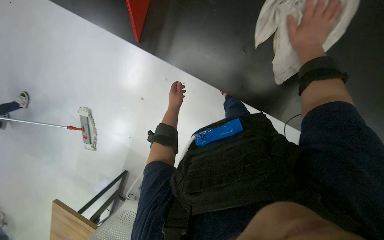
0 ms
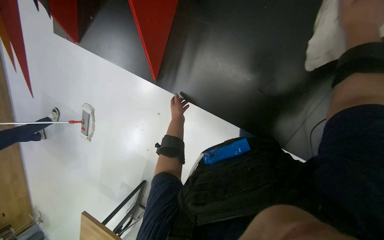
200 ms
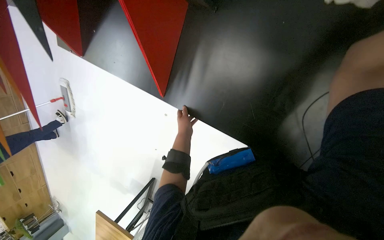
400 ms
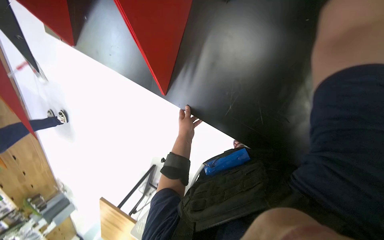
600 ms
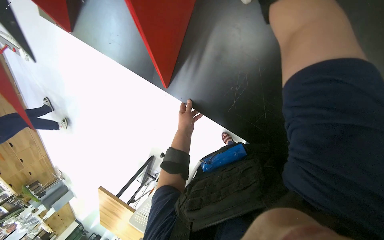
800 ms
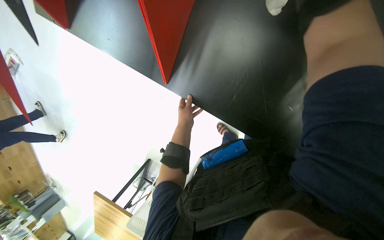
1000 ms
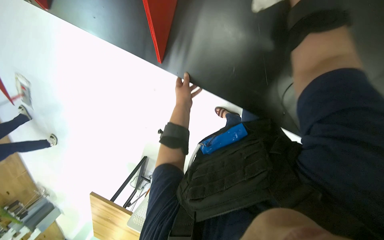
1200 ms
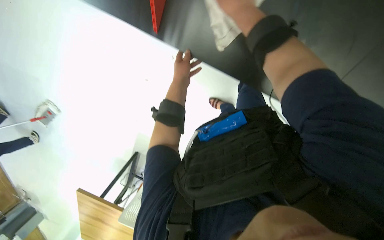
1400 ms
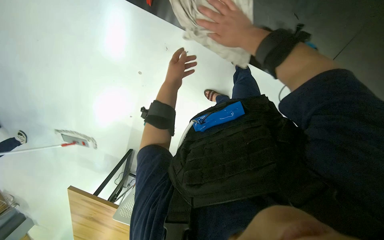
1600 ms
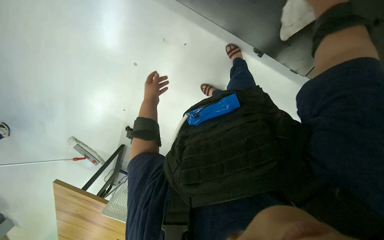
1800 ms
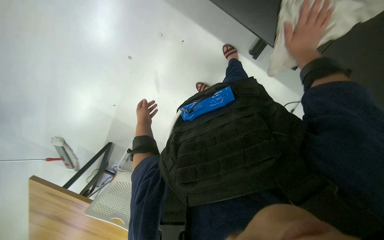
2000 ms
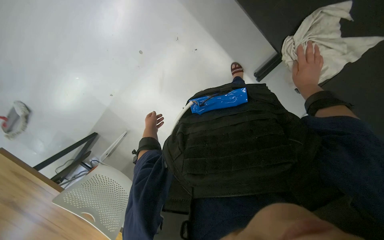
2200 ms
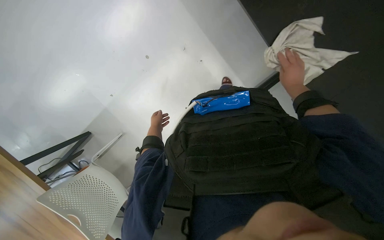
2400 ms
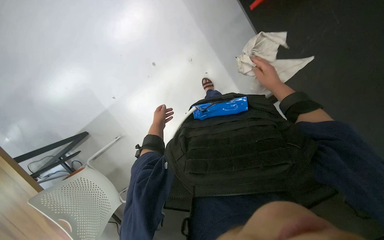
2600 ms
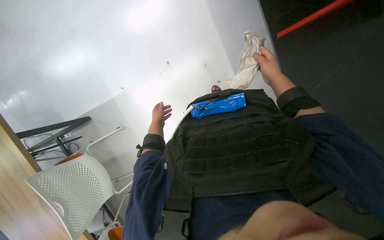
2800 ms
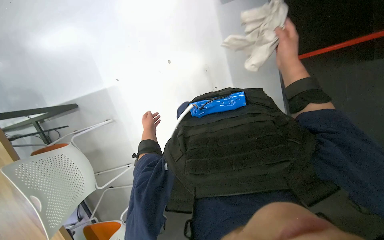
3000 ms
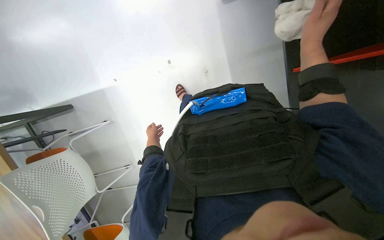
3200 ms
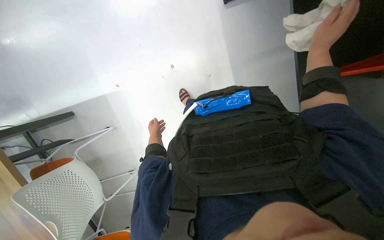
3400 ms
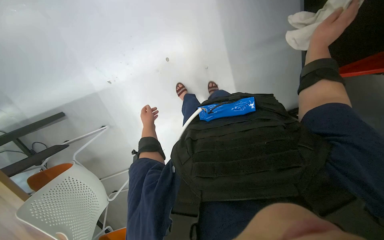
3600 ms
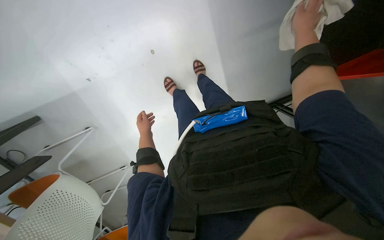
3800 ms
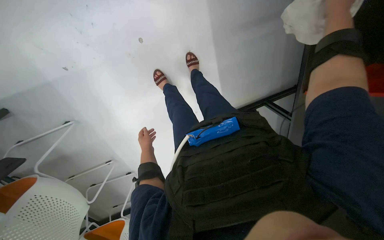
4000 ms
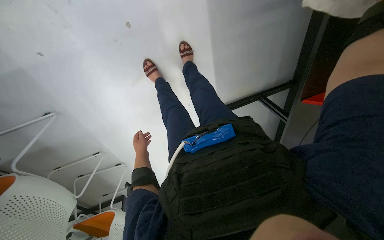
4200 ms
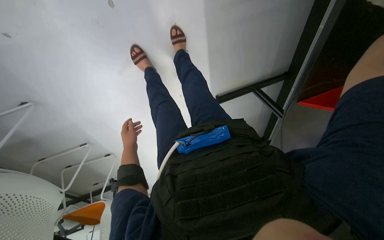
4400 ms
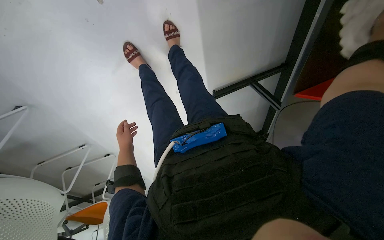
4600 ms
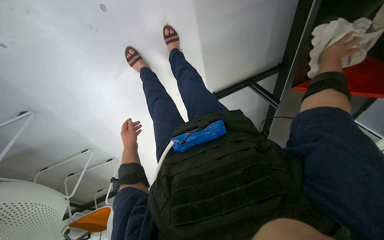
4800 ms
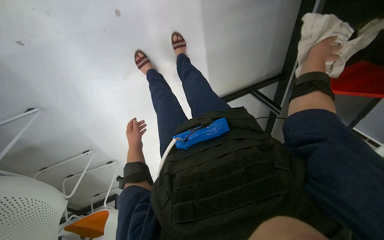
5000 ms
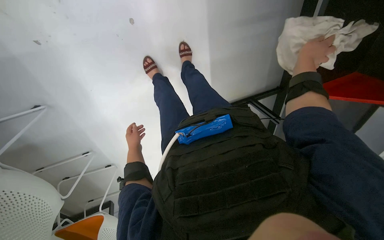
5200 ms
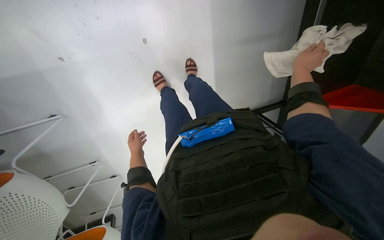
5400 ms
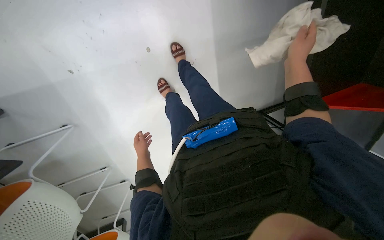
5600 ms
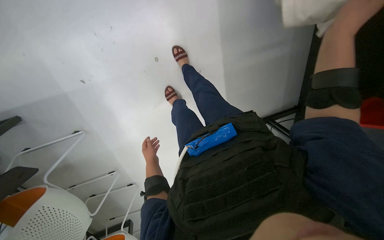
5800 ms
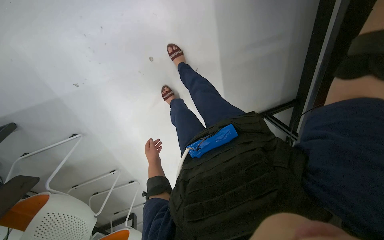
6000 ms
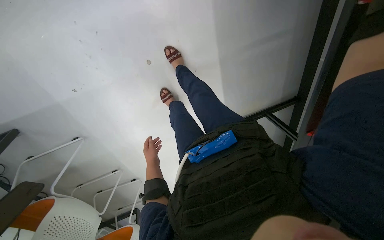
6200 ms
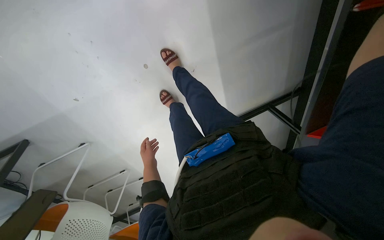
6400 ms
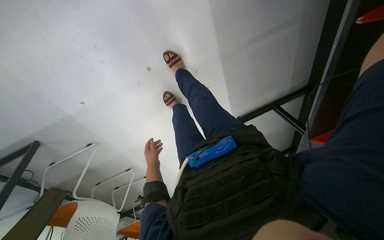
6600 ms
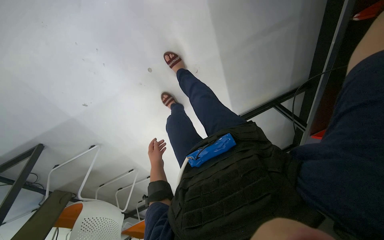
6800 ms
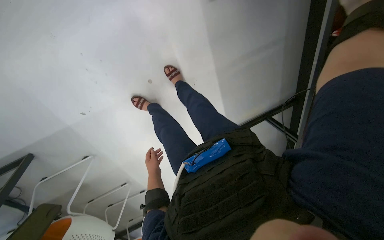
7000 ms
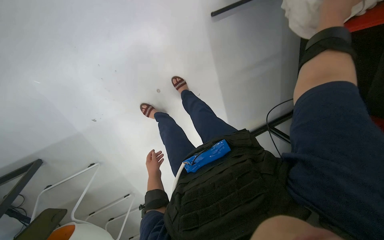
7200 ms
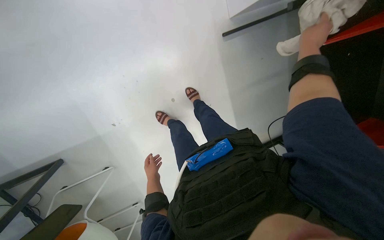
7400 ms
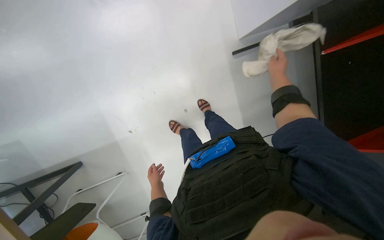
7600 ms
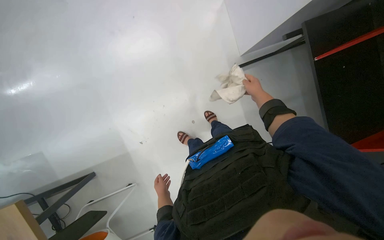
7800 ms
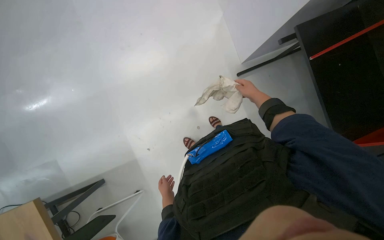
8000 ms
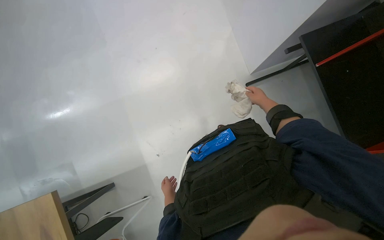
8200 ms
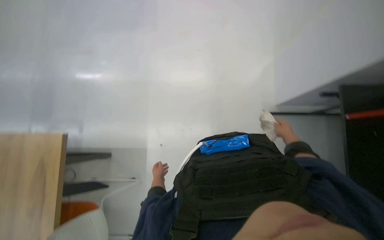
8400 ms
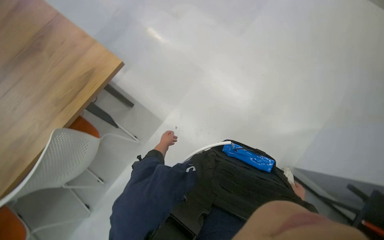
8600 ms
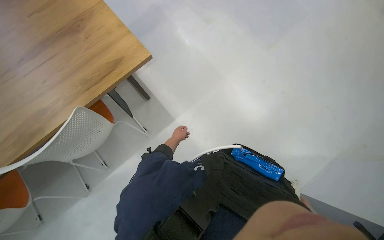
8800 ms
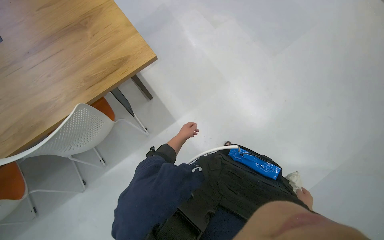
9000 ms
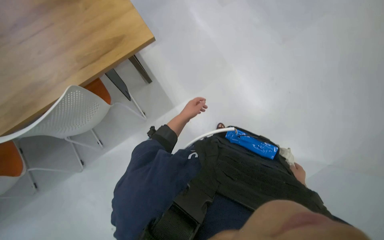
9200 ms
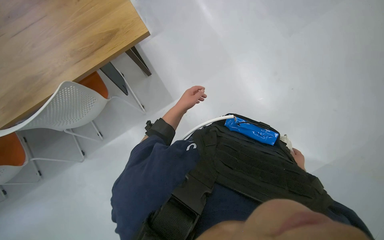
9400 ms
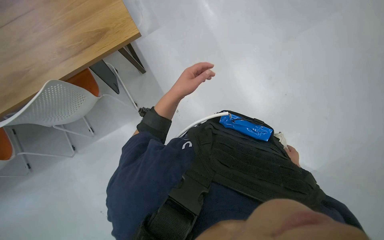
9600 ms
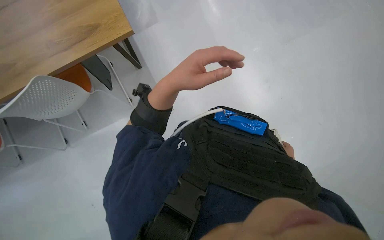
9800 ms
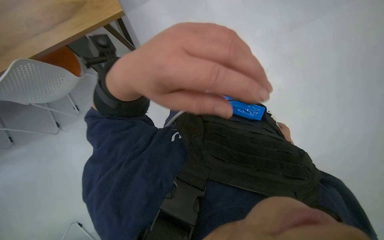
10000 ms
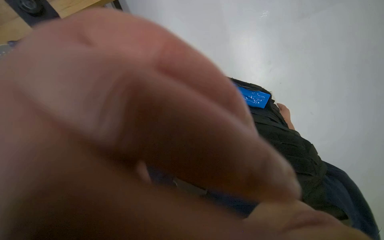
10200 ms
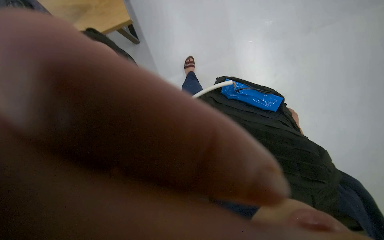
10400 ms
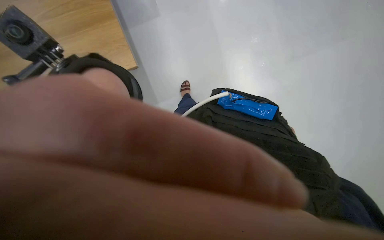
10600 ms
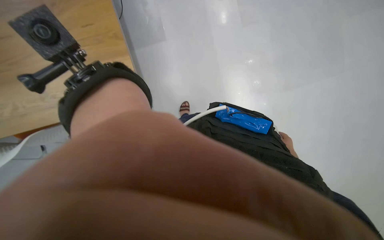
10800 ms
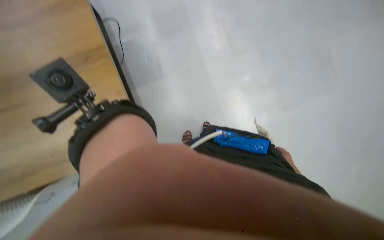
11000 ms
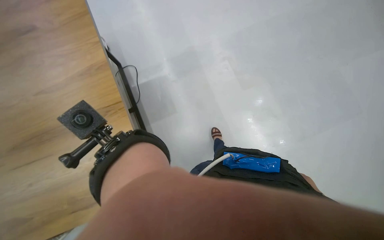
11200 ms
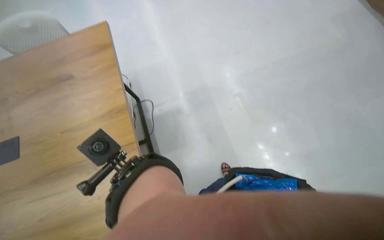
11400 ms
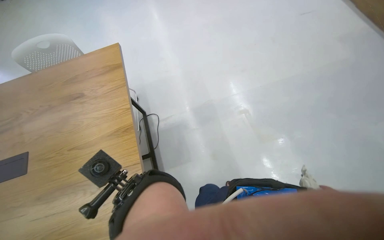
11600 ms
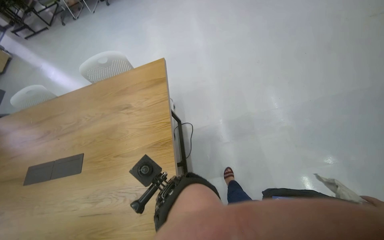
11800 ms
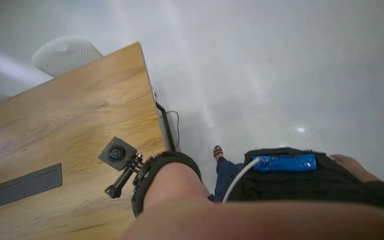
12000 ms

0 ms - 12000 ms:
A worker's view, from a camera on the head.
Job: wiping surfaces.
The whole recording: Wiping various surfaces. The worker wipes various surfaces including a black table, a white shelf, and a window.
1600 ms - 3000 ms: The right hand heads to the right, covering some 20 cm. The left hand goes roughly 25 cm farther from the camera and down the picture.
3000 ms - 4400 ms: The left hand heads nearer to the camera, covering approximately 10 cm.
6000 ms - 7600 ms: The view tilts approximately 20 degrees upward.
7600 ms - 9000 ms: The head rotates some 55 degrees to the left. The view tips upward by approximately 20 degrees.
9000 ms - 10400 ms: The view tips downward by some 15 degrees. The right hand heads up the picture and to the right, covering roughly 20 cm.
10400 ms - 12000 ms: The camera pitches upward, by roughly 40 degrees.

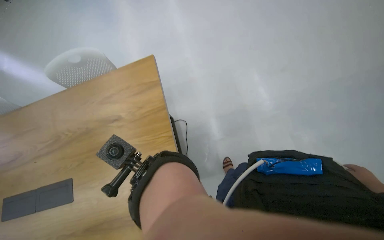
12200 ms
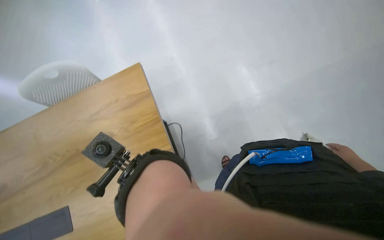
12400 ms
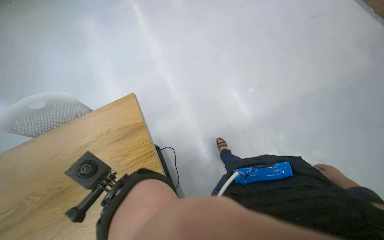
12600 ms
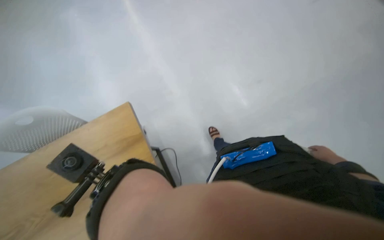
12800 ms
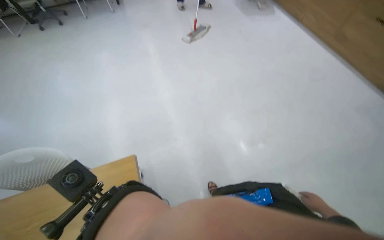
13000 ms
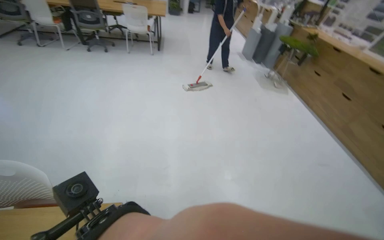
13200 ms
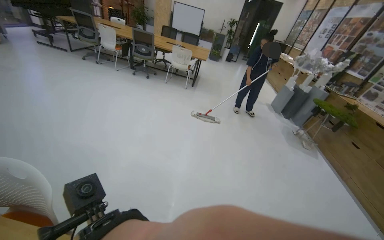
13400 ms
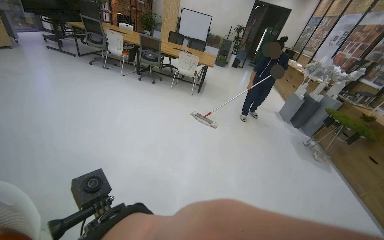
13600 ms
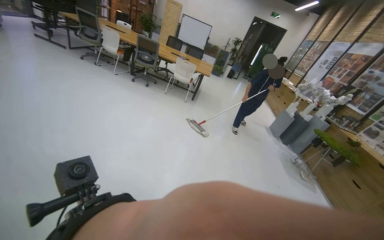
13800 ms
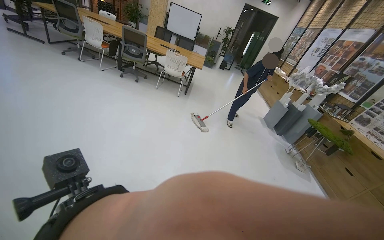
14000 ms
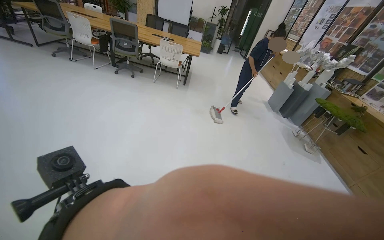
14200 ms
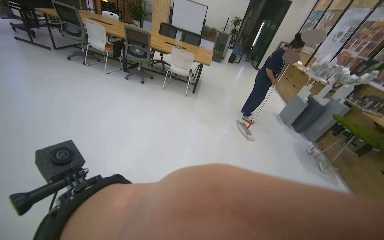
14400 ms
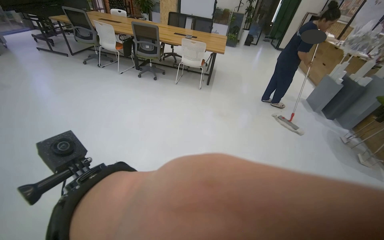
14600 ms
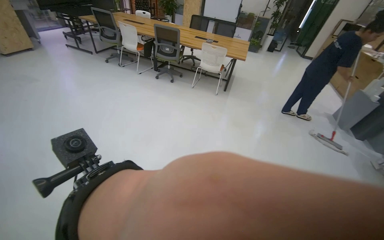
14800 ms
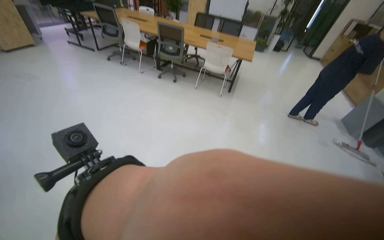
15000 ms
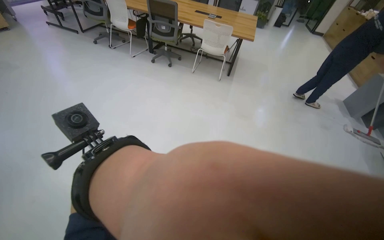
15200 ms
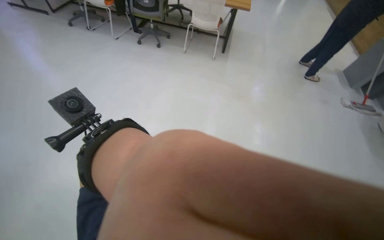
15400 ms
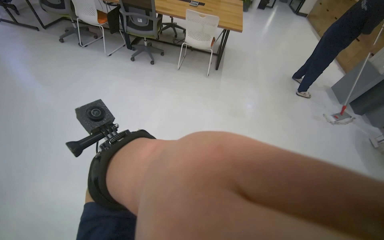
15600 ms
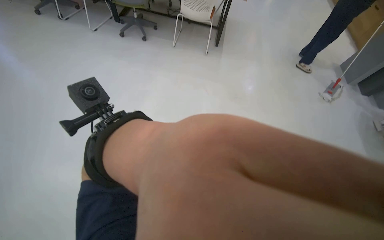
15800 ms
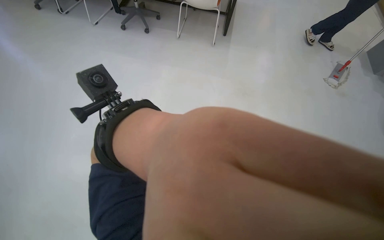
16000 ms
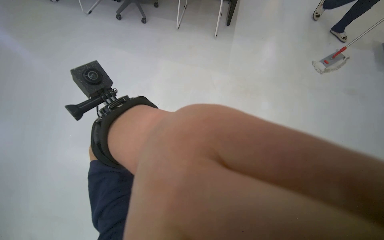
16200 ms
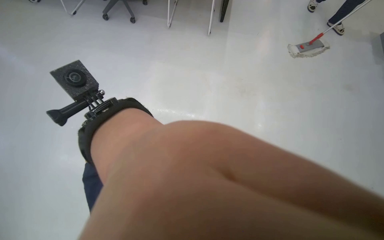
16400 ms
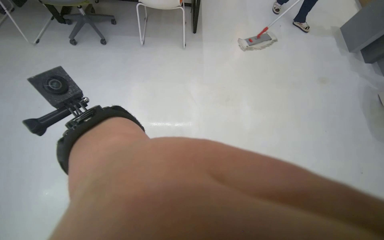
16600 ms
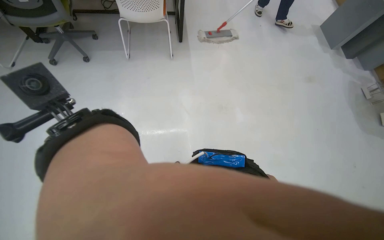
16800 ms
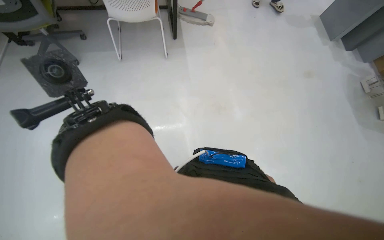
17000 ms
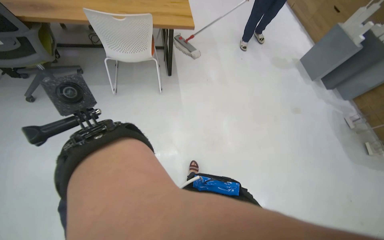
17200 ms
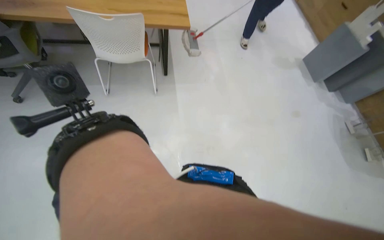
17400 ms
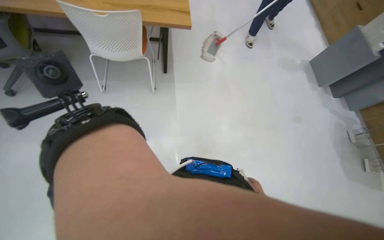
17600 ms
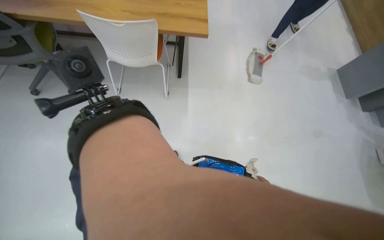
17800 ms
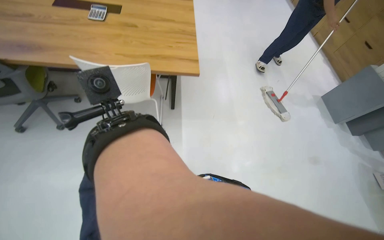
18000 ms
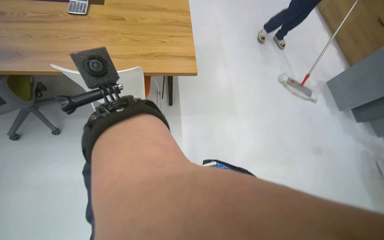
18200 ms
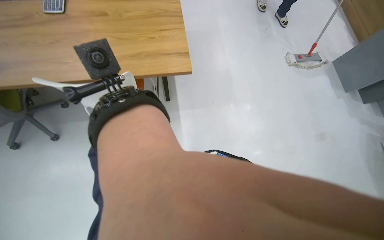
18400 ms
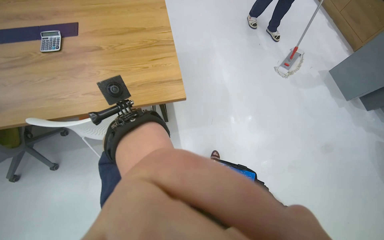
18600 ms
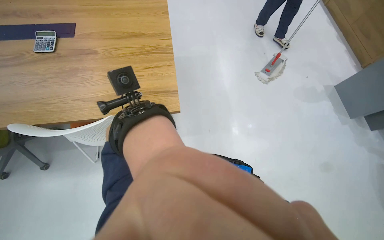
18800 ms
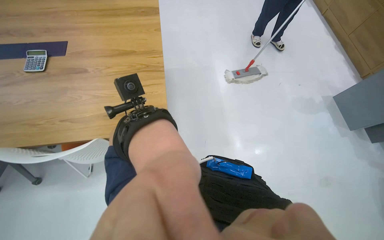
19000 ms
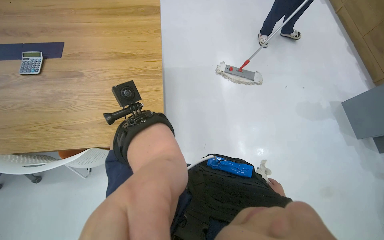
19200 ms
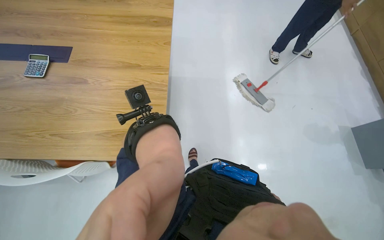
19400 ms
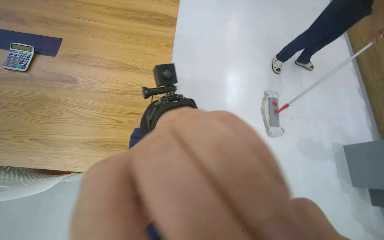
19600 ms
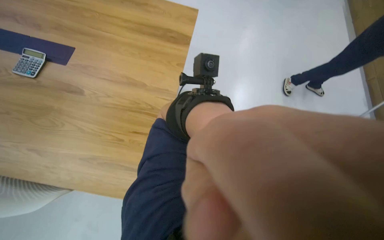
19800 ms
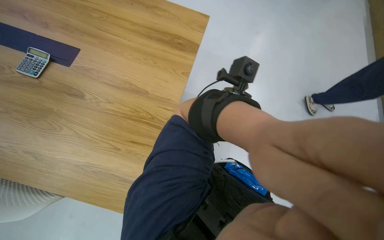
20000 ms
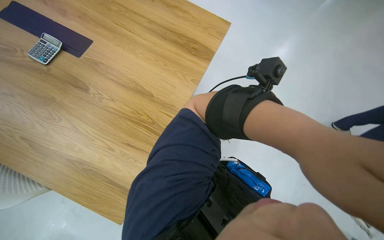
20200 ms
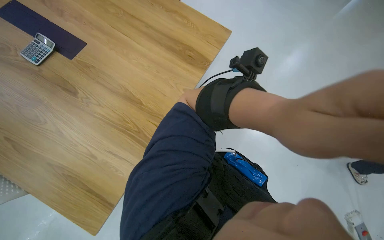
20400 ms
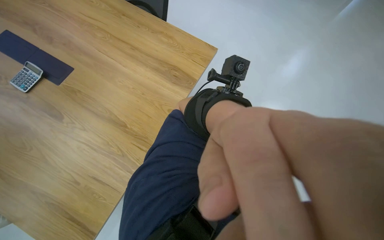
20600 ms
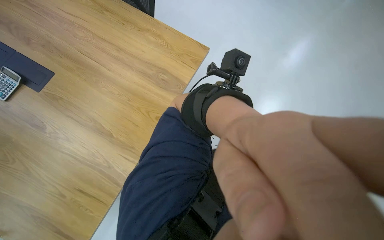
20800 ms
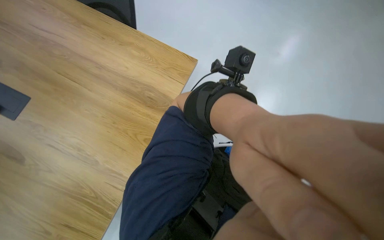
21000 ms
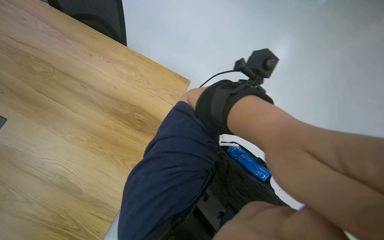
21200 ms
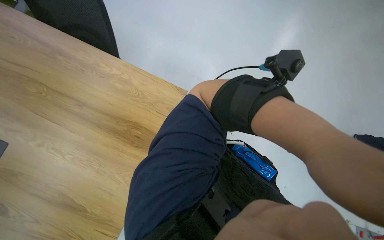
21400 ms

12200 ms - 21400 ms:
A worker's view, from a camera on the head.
Job: wiping surfaces.
The whole recording: Wiping various surfaces. The worker wipes various surfaces including a black table, a white shelf, and a window.
13800 ms - 15200 ms: The wearer moves about 70 cm. The view tilts roughly 15 degrees downward.
16800 ms - 18400 ms: The camera is carried some 1 m.
18400 ms - 19800 ms: The head travels roughly 70 cm.
19800 ms - 21400 ms: The camera travels about 80 cm.
